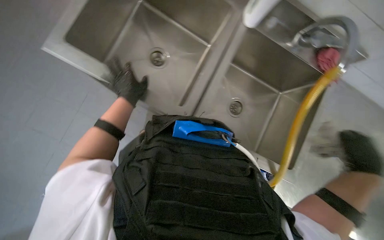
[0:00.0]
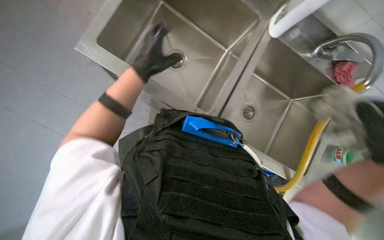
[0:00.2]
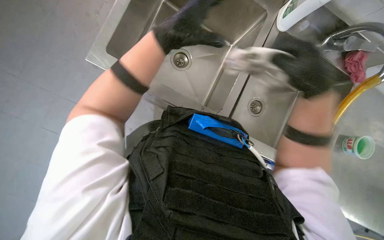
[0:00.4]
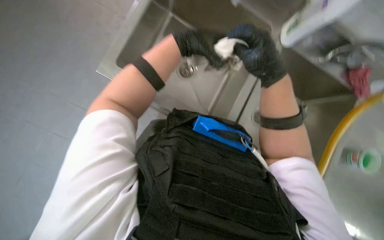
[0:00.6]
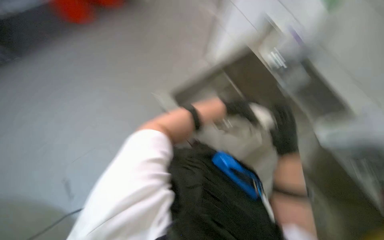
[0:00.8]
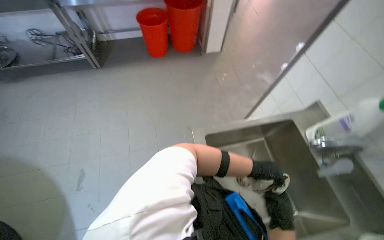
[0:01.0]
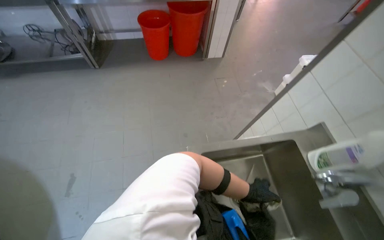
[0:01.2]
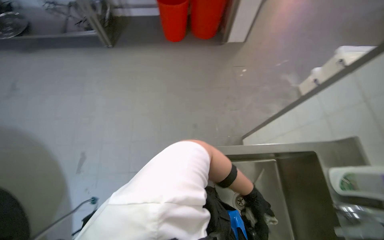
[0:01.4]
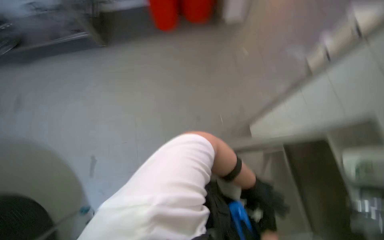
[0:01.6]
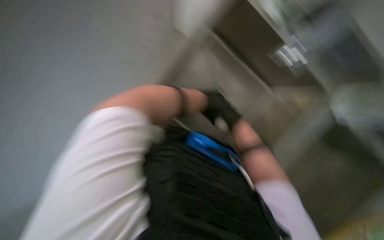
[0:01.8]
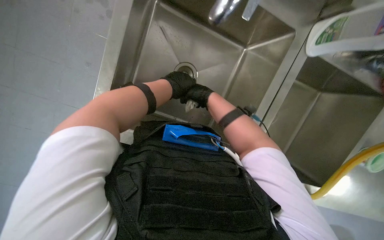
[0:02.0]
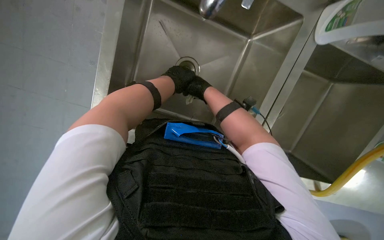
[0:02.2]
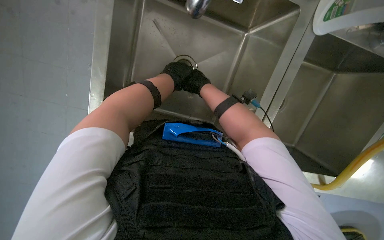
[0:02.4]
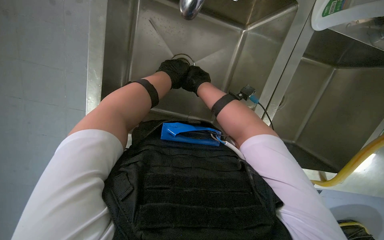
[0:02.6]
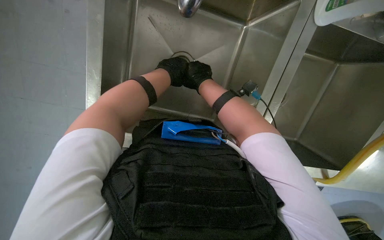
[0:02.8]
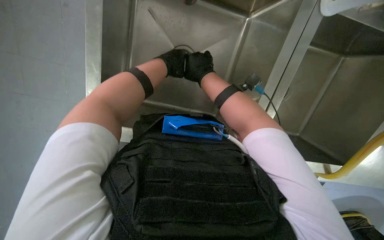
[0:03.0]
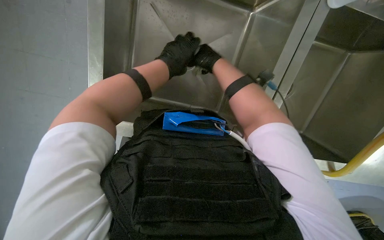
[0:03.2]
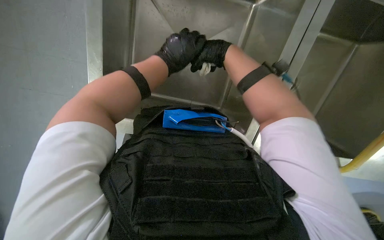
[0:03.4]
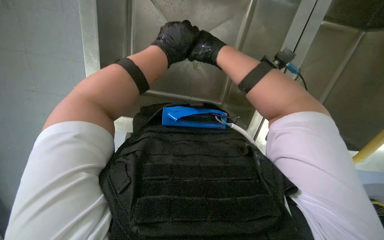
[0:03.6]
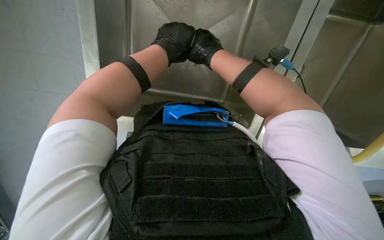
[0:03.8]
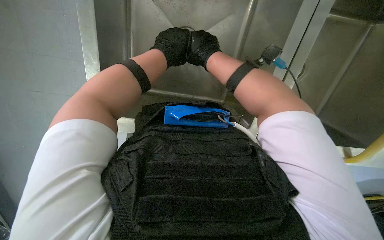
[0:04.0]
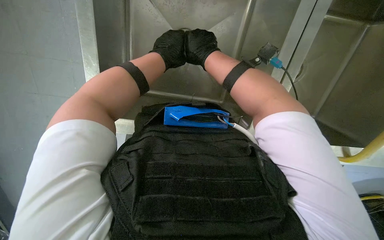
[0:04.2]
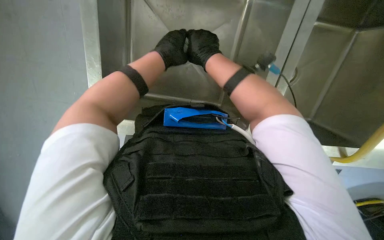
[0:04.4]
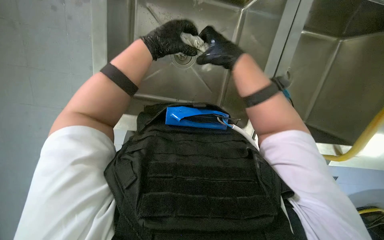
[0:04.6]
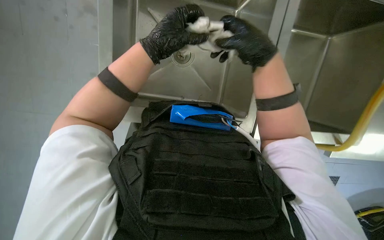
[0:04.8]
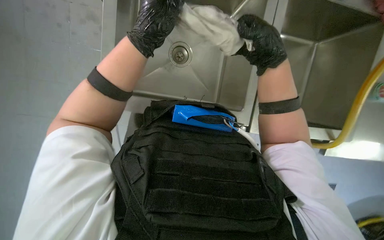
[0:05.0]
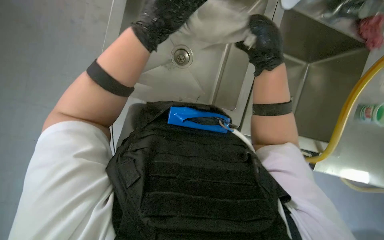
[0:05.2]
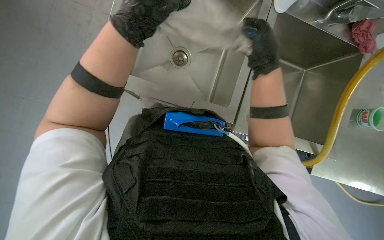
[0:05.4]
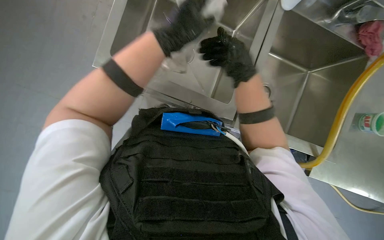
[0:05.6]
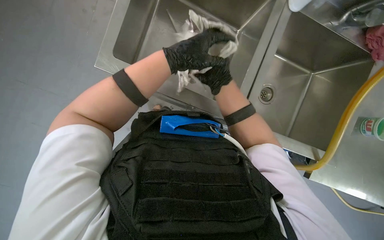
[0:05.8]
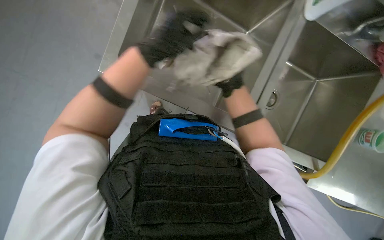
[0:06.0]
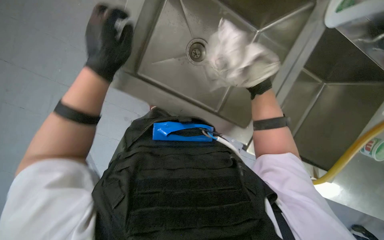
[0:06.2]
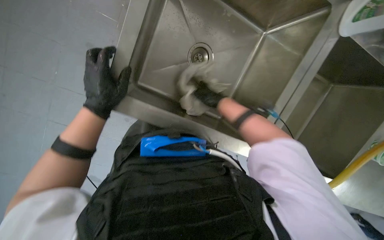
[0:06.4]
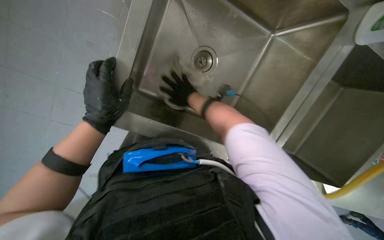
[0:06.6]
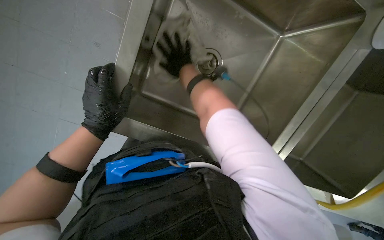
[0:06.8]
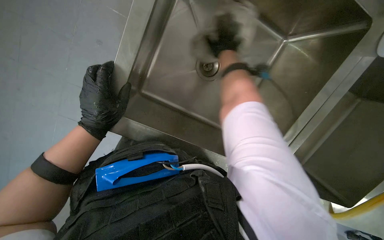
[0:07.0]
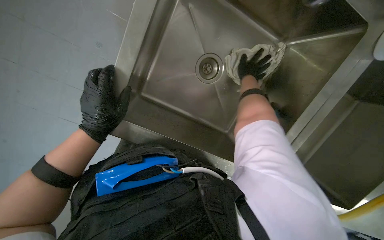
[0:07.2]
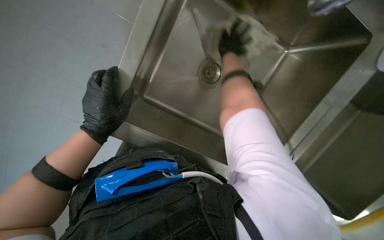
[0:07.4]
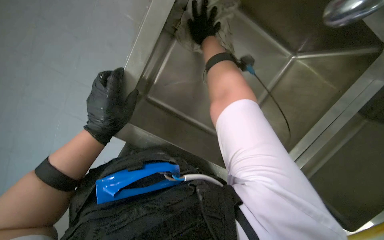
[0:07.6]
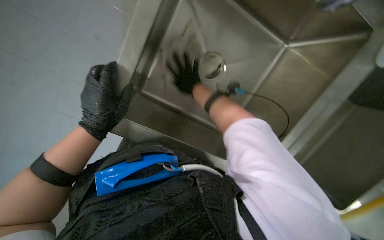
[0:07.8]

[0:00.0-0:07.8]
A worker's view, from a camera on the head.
Job: cleaning kitchen.
The whole recording: Cleaning kitchen sink. The worker cleans the kitchen sink and its drain with a wet cloth.
0:00.0 to 0:01.6: The head rotates roughly 25 degrees to the left.
0:03.2 to 0:04.6: The hands are busy where they are.
0:04.6 to 0:06.2: The left hand moves nearer and farther over some 20 cm, changing direction 2 times; the right hand moves to the right and farther from the camera, approximately 15 cm.
0:06.2 to 0:07.8: The left hand heads down the picture, covering about 10 cm. The right hand swings left and right, some 25 cm each way, with 2 reversals.

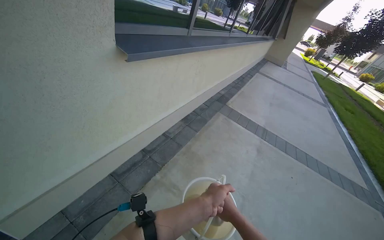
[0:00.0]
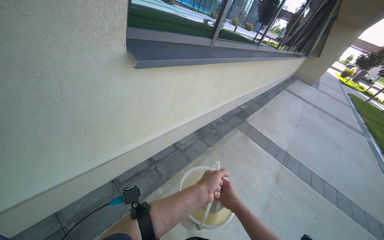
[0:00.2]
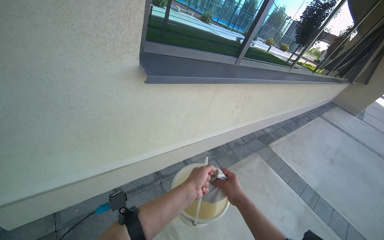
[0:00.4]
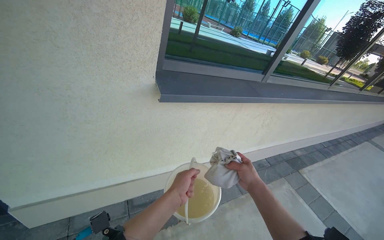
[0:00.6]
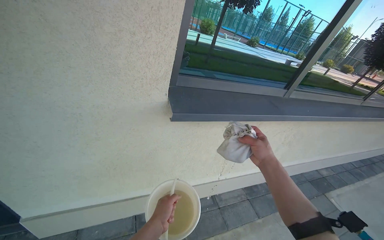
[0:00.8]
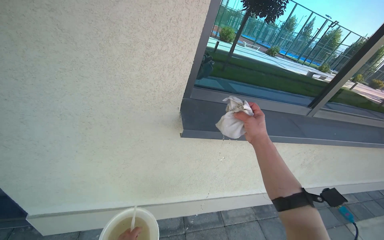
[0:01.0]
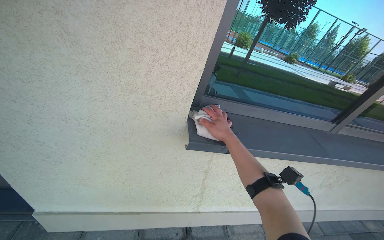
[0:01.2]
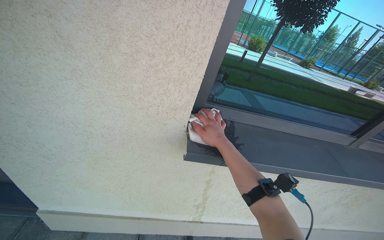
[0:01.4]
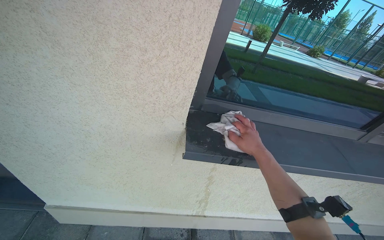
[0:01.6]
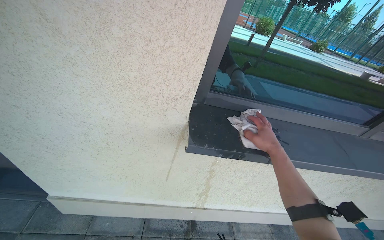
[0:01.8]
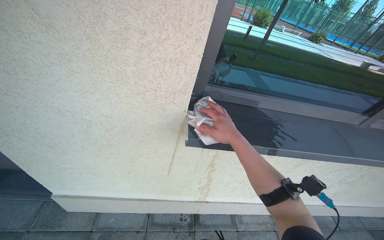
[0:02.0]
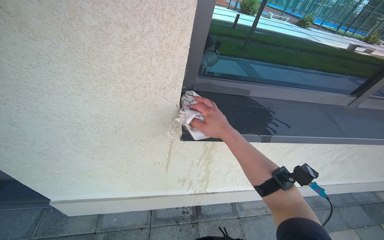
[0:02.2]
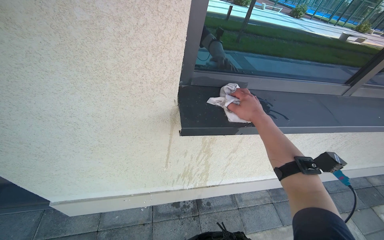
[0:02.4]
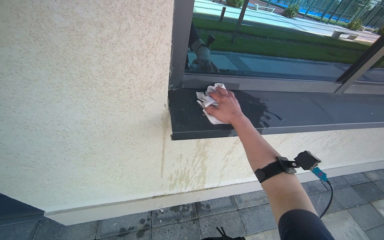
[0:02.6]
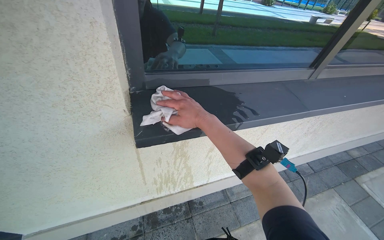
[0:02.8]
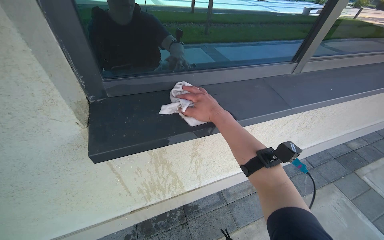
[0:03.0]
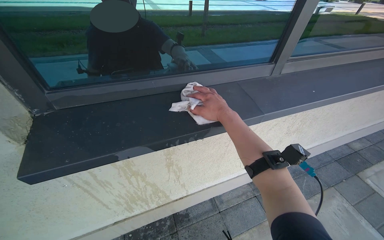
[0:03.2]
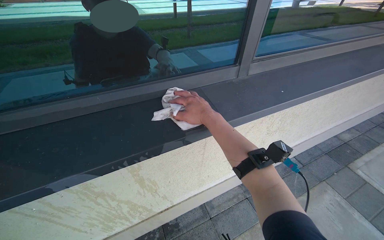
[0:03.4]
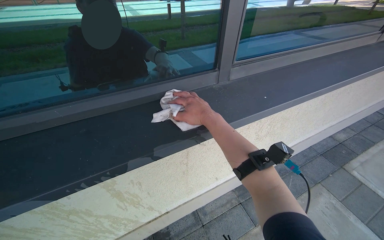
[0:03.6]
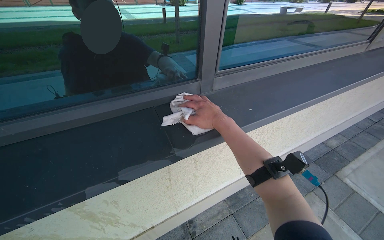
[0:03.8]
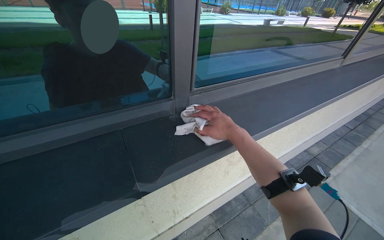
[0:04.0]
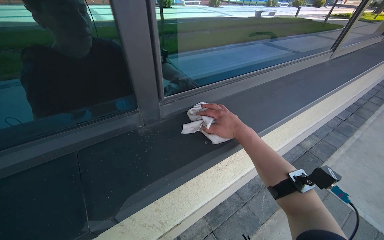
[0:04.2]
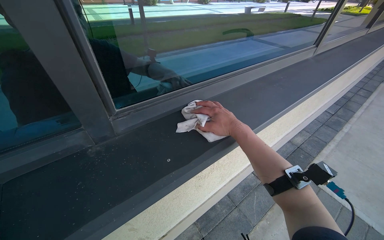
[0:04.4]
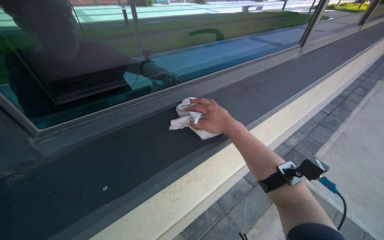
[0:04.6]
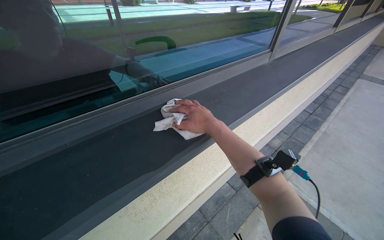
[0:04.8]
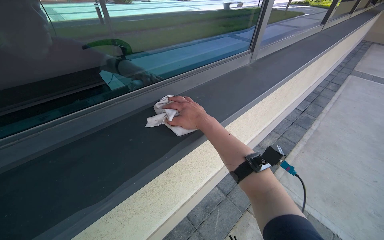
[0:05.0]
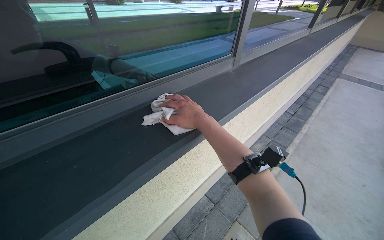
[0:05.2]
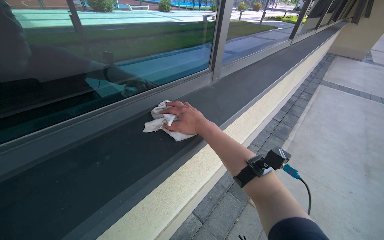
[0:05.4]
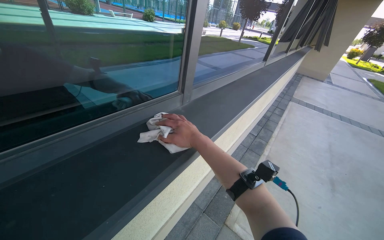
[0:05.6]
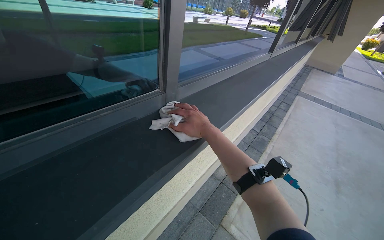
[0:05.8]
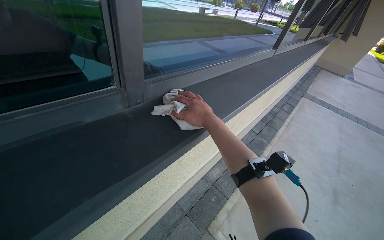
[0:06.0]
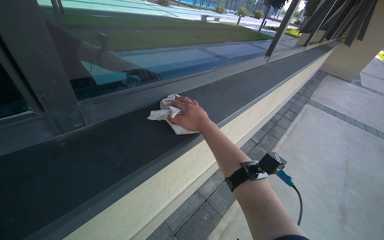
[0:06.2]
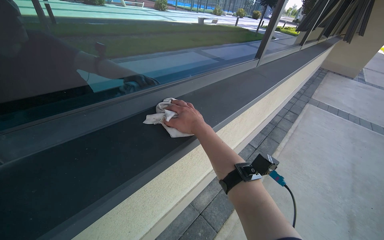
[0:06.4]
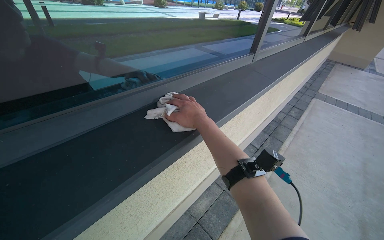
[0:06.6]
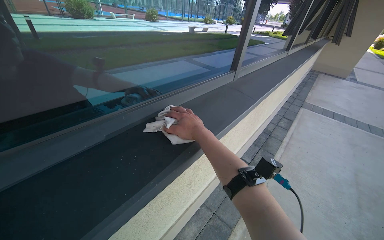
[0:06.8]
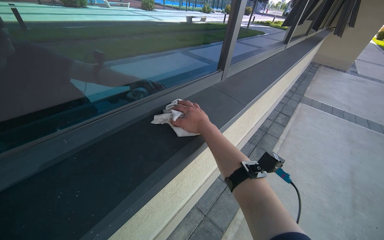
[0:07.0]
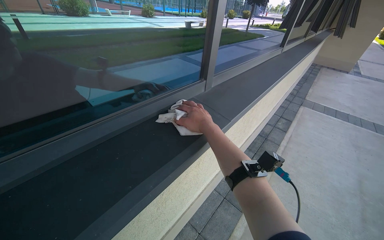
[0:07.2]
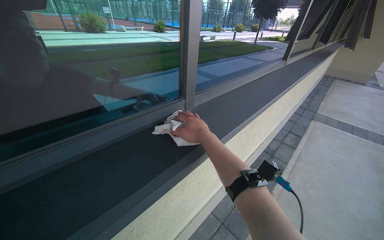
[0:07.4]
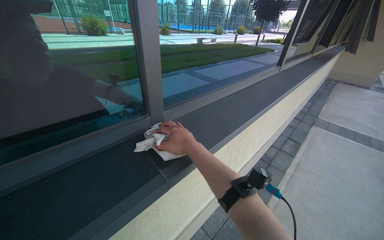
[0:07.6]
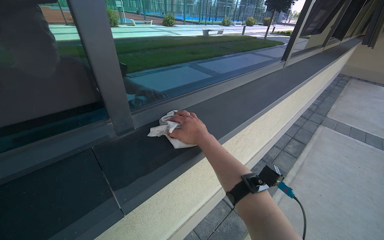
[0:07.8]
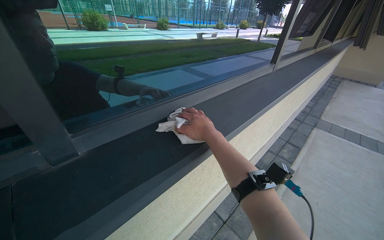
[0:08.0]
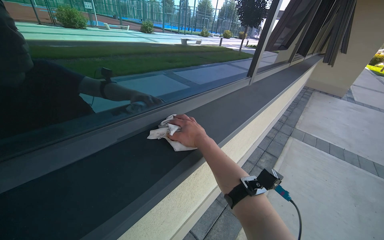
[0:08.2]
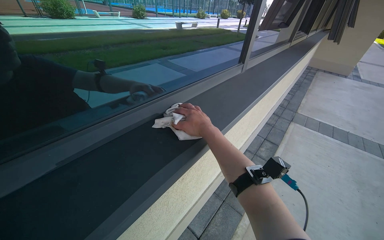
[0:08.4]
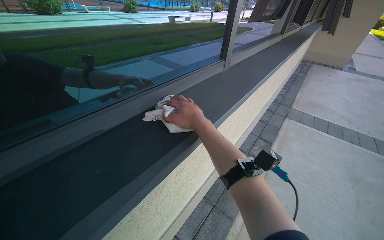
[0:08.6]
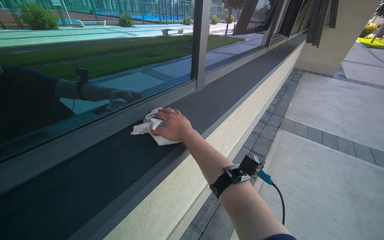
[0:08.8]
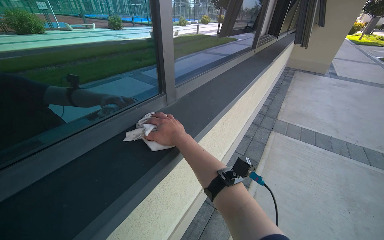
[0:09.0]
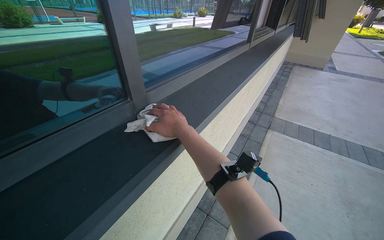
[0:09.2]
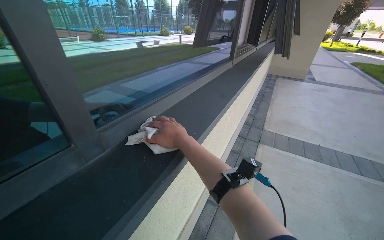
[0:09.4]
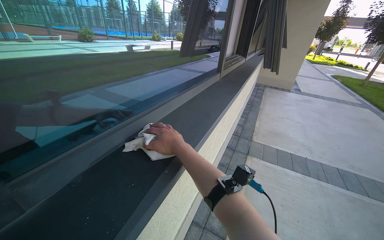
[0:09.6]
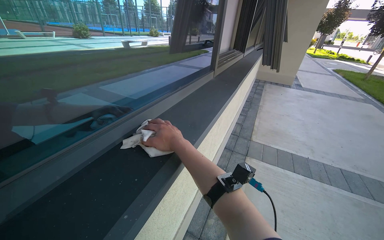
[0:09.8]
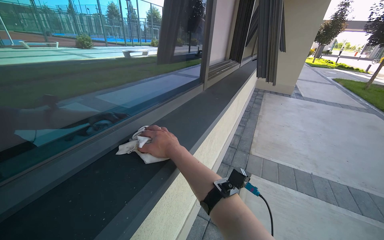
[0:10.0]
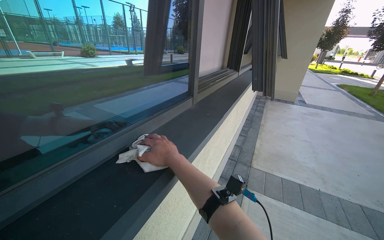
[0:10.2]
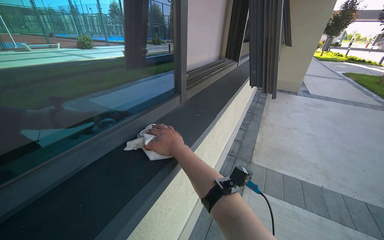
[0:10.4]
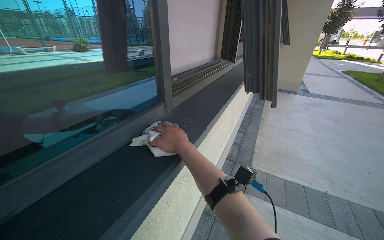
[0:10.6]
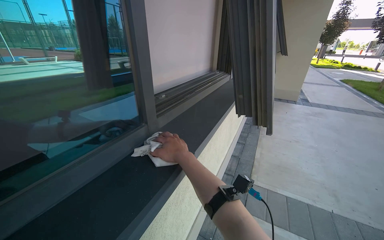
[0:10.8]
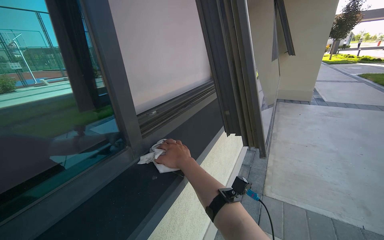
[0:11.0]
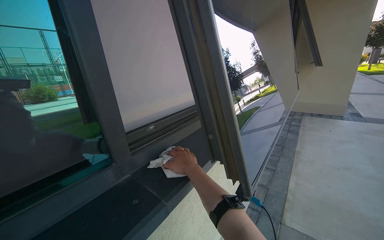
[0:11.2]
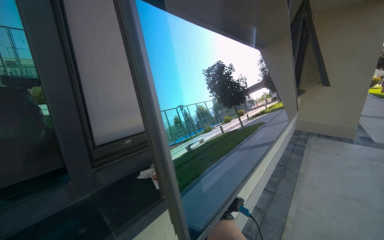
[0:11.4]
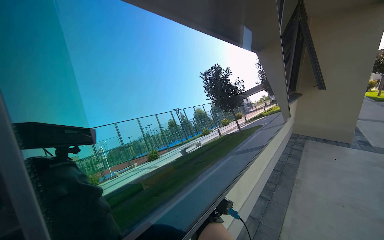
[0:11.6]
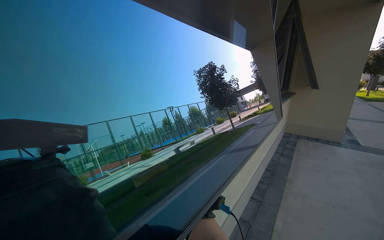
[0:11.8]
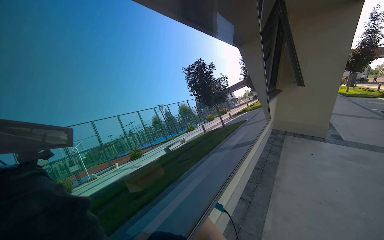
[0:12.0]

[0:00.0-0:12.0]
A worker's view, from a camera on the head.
Job: cleaning windows.
The whole recording: Cleaning window sills and frames. The worker wipes the window sills and frames with a wet cloth.
0:00.0 to 0:01.6: The camera is carried roughly 60 cm. The head turns to the left by some 55 degrees. The view tips upward by roughly 20 degrees.
0:03.0 to 0:04.4: The wearer moves approximately 70 cm.
0:04.4 to 0:06.0: The wearer moves approximately 80 cm.
0:06.0 to 0:07.6: The camera travels approximately 1.5 m.
0:10.4 to 0:12.0: The camera is carried roughly 90 cm. The wearer looks some 15 degrees further upward.
